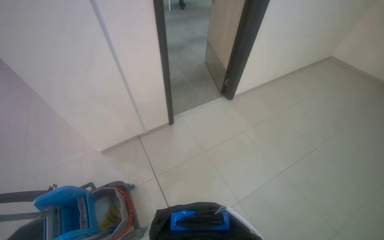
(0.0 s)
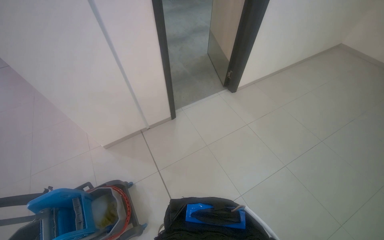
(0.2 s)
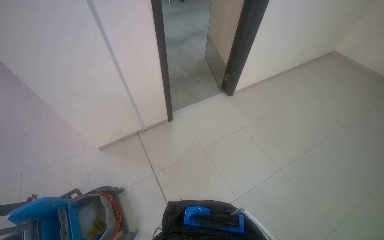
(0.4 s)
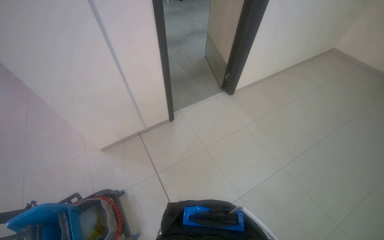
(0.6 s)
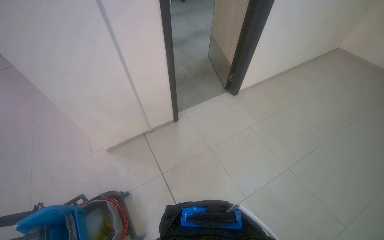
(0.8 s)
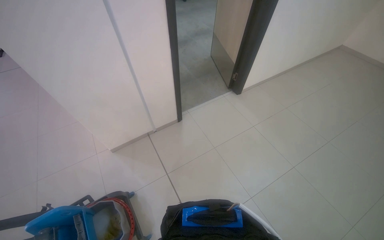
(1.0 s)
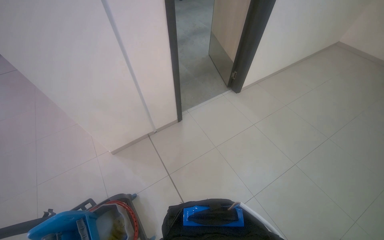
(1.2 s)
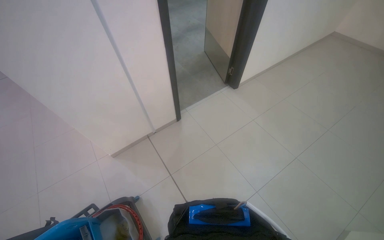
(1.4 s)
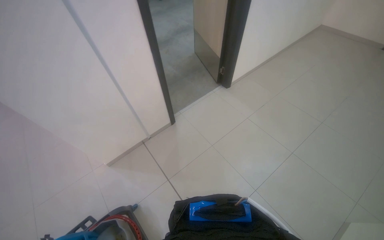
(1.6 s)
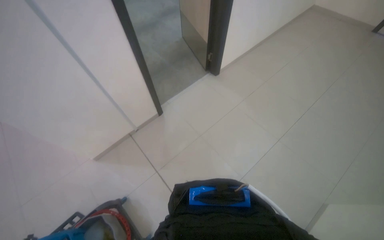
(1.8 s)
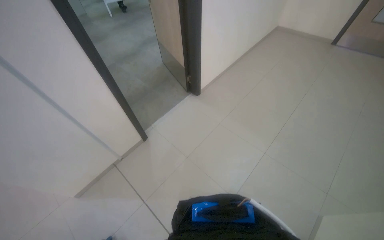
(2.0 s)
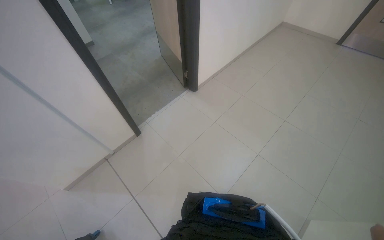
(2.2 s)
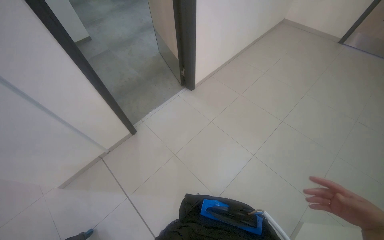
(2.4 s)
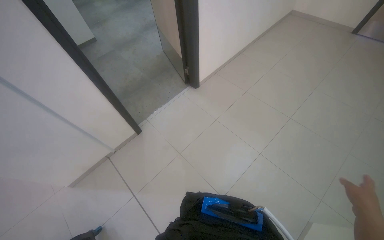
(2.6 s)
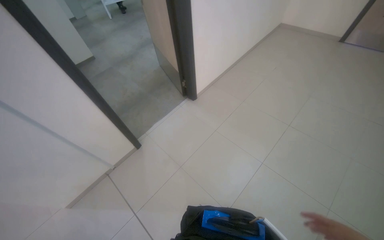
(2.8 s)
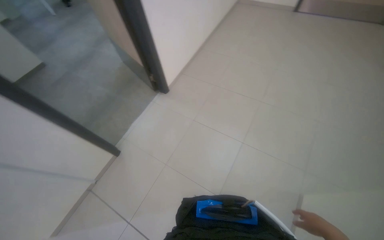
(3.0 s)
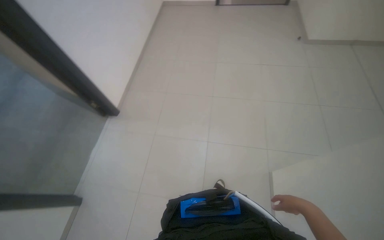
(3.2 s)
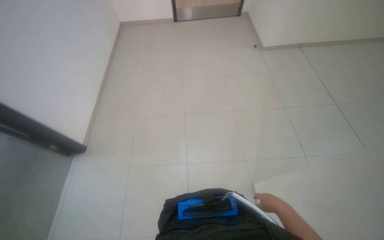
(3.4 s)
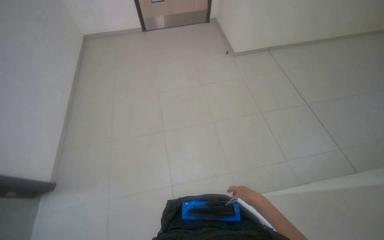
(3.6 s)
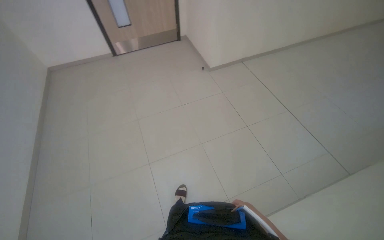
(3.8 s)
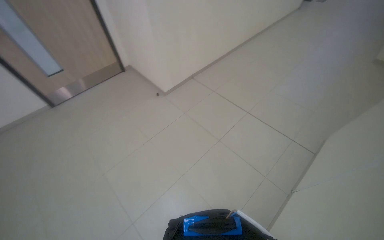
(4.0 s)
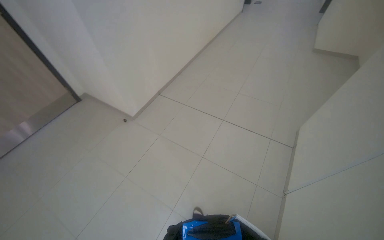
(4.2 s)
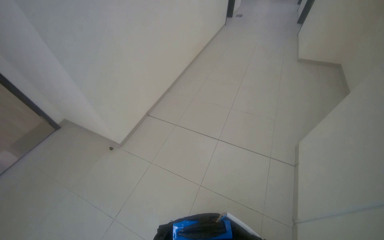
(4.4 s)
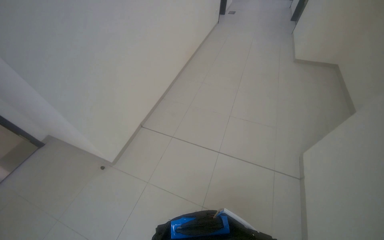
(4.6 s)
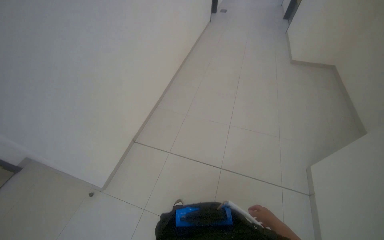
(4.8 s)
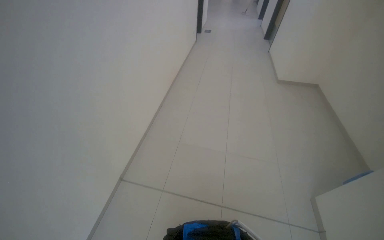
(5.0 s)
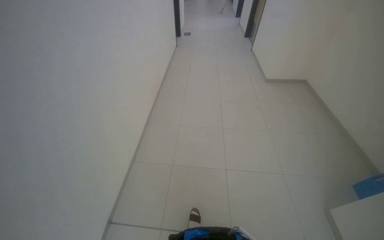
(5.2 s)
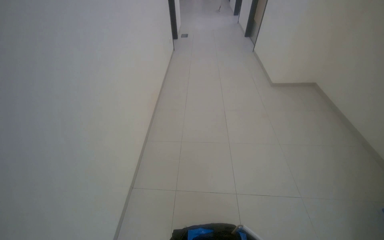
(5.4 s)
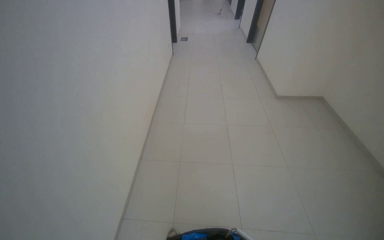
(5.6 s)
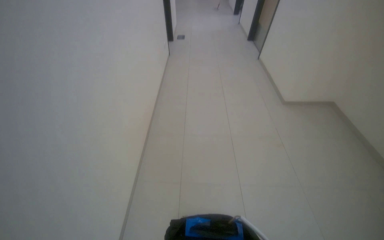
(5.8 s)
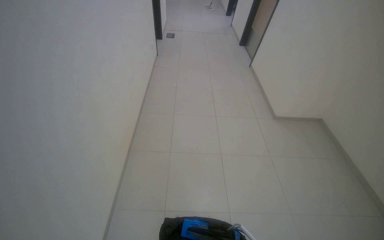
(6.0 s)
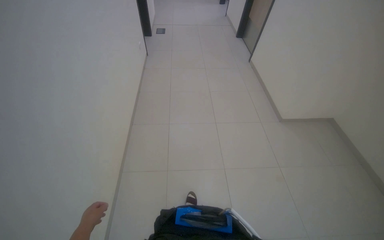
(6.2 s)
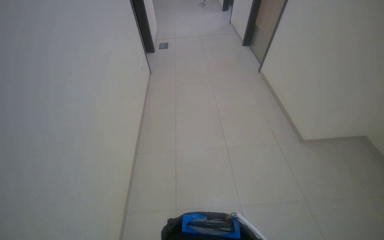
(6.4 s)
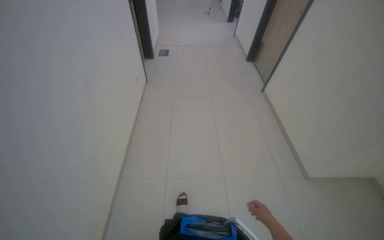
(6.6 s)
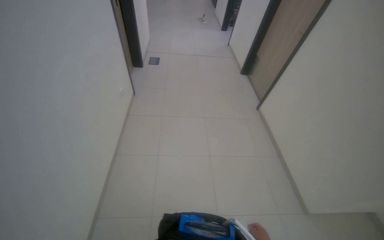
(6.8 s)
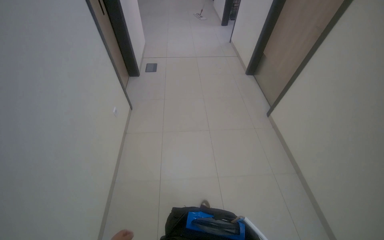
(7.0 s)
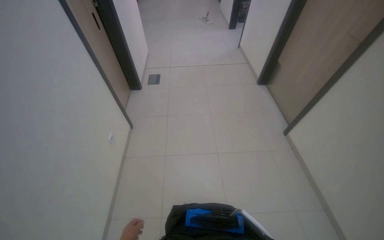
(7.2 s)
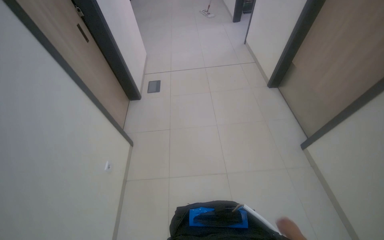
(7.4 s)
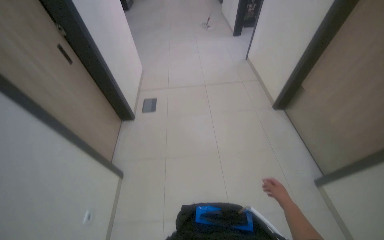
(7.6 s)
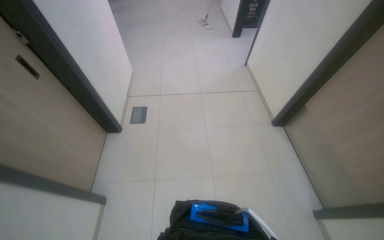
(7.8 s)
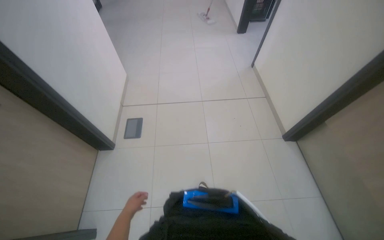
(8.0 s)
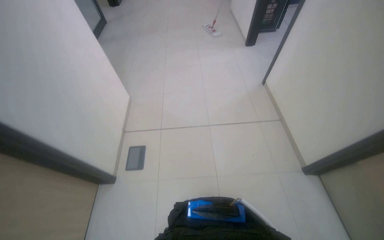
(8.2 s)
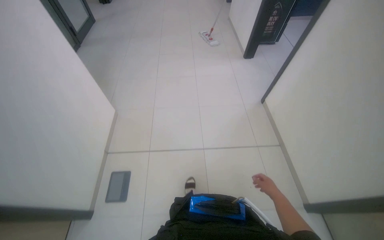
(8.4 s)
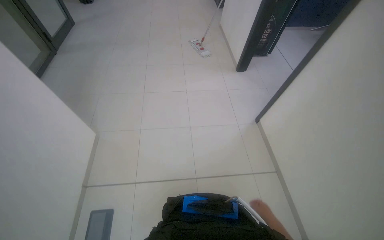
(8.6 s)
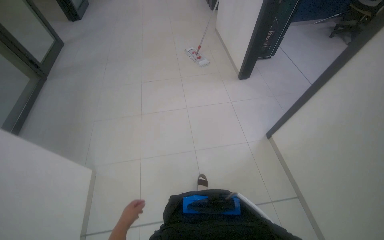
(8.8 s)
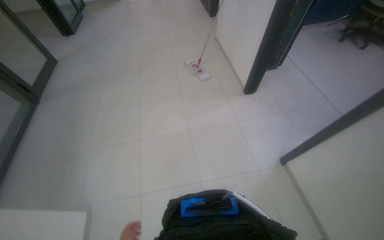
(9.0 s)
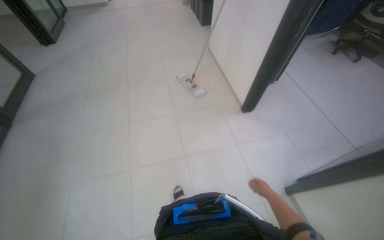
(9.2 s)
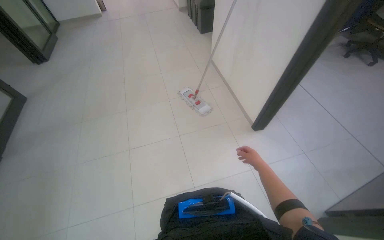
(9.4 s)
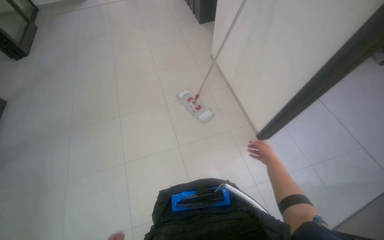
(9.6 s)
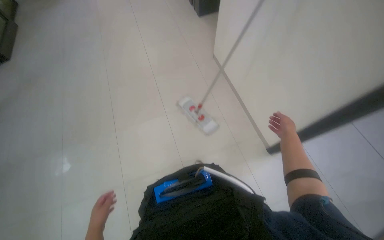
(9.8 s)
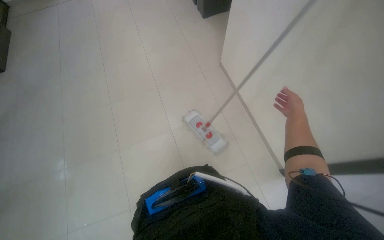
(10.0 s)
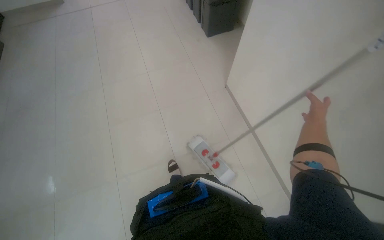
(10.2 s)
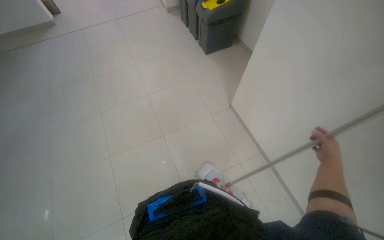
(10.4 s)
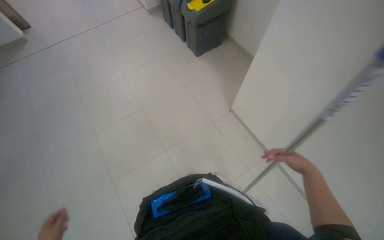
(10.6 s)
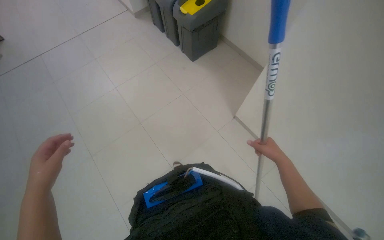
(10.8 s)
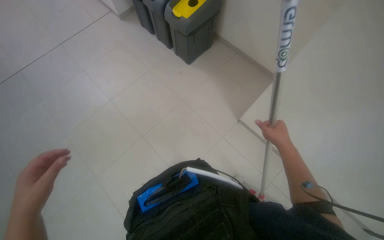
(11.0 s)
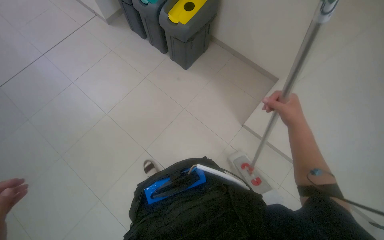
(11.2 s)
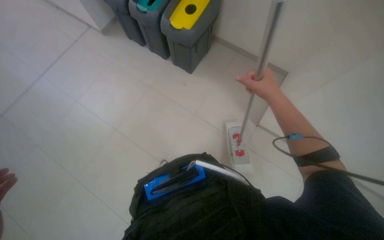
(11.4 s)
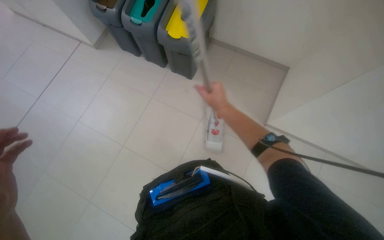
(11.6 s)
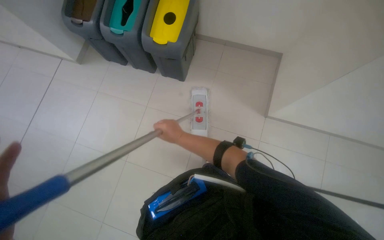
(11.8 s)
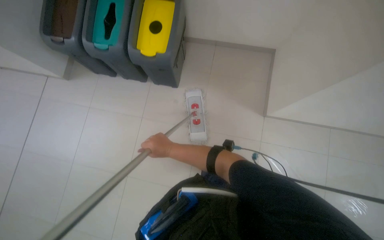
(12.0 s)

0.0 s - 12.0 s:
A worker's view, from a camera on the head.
Job: mopping floor.
The whole recording: Mopping the floor. The worker wrings the mop head, attaches the handle, and mops the floor.
1.6 s - 3.0 s: The head rotates about 25 degrees to the right.
3.0 s - 4.4 s: The camera is carried some 1 m. The head rotates about 85 degrees to the right. The wearer looks about 25 degrees further upward.
4.4 s - 6.0 s: The camera is carried roughly 1 m. The wearer looks roughly 25 degrees further to the right.
6.0 s - 7.6 s: The head travels roughly 2.5 m.
7.6 s - 9.0 s: The wearer moves about 2.5 m.
9.0 s - 10.4 s: The camera travels approximately 2 m.
10.4 s - 12.0 s: The camera is carried roughly 1 m. The head turns to the right by roughly 55 degrees.

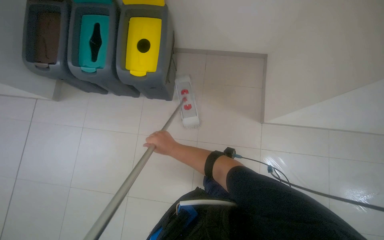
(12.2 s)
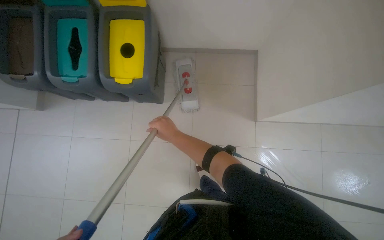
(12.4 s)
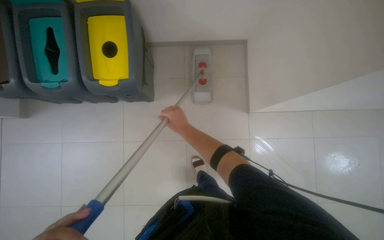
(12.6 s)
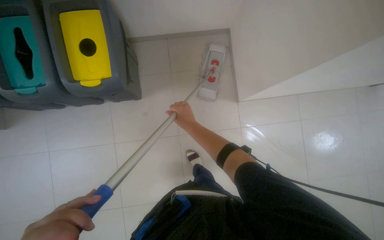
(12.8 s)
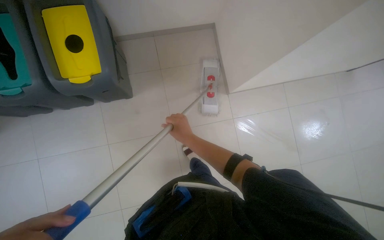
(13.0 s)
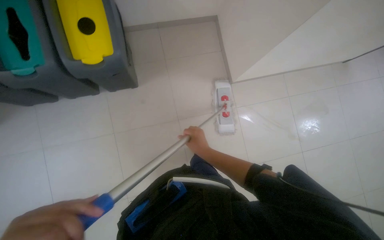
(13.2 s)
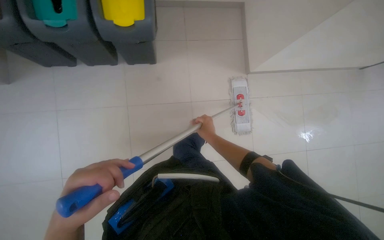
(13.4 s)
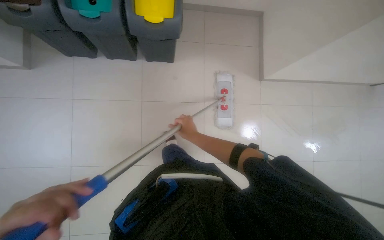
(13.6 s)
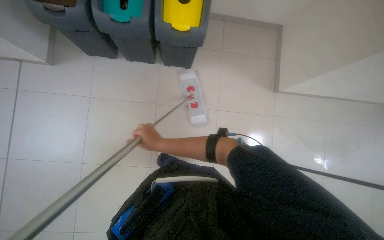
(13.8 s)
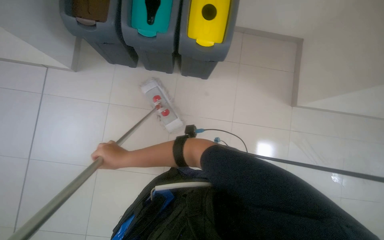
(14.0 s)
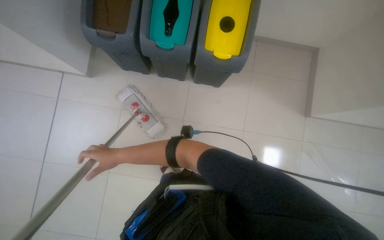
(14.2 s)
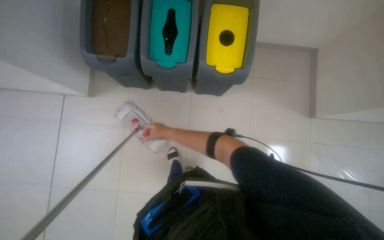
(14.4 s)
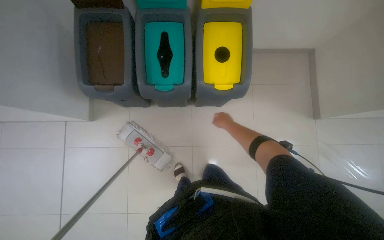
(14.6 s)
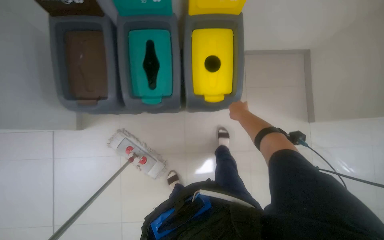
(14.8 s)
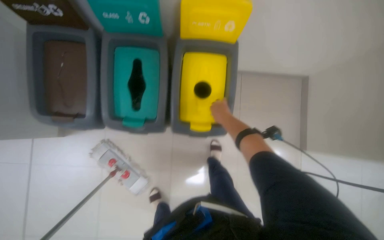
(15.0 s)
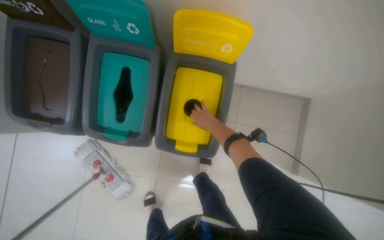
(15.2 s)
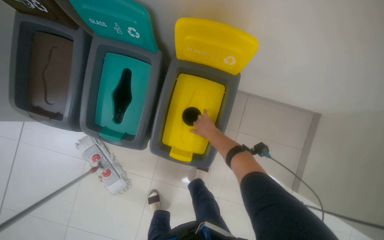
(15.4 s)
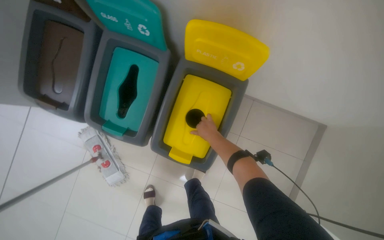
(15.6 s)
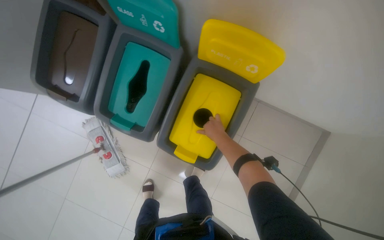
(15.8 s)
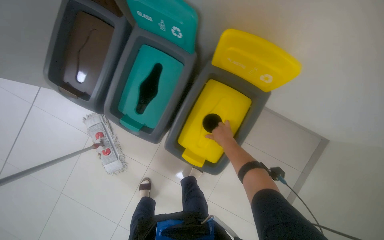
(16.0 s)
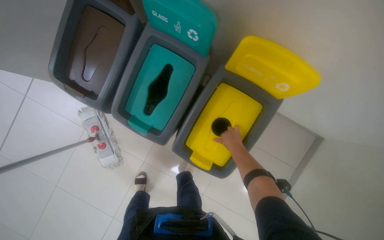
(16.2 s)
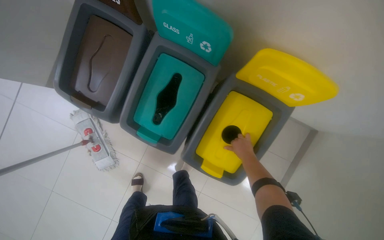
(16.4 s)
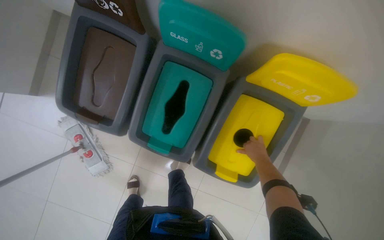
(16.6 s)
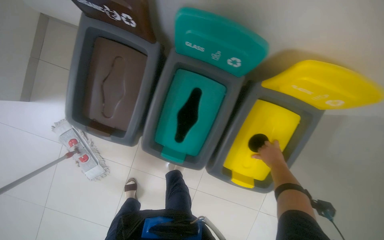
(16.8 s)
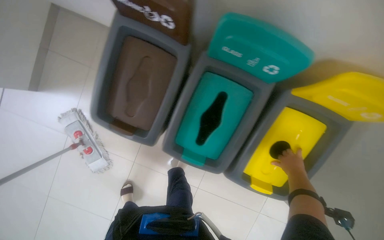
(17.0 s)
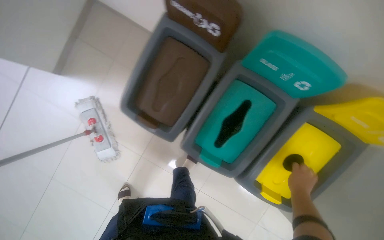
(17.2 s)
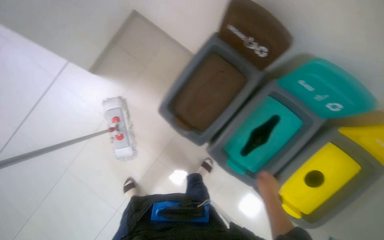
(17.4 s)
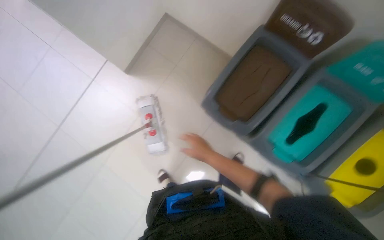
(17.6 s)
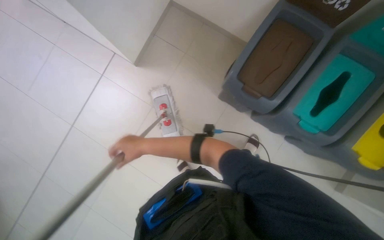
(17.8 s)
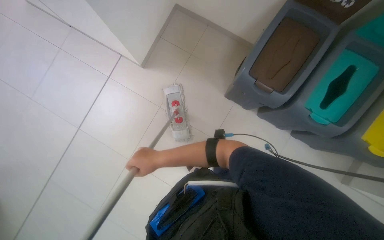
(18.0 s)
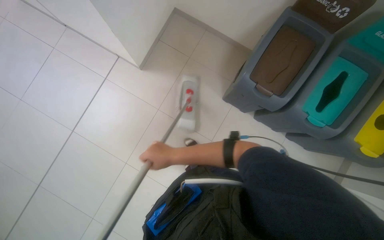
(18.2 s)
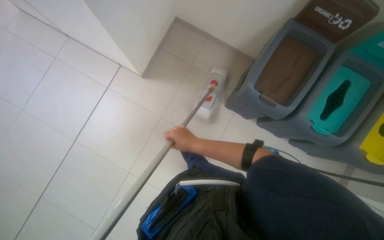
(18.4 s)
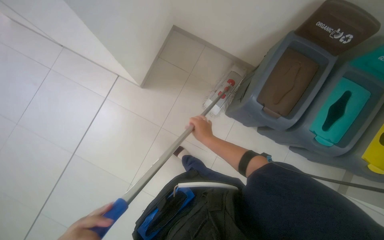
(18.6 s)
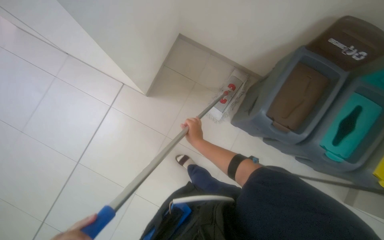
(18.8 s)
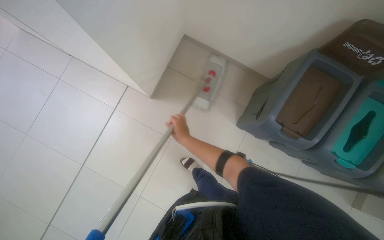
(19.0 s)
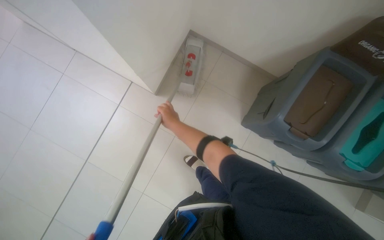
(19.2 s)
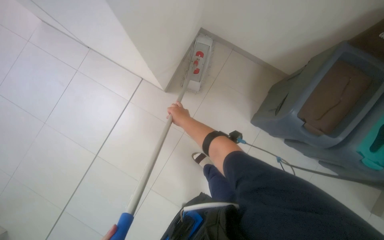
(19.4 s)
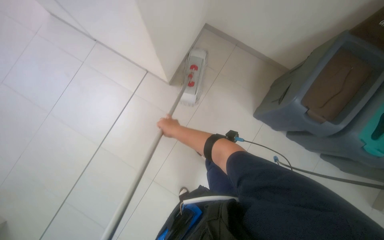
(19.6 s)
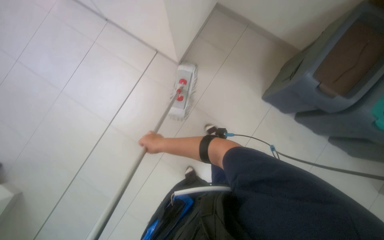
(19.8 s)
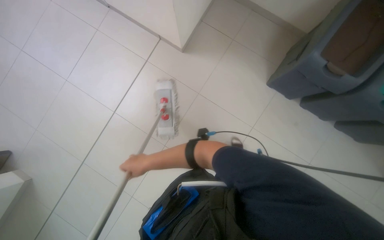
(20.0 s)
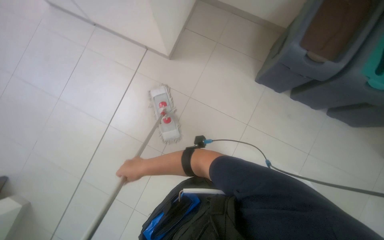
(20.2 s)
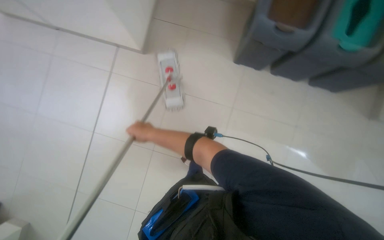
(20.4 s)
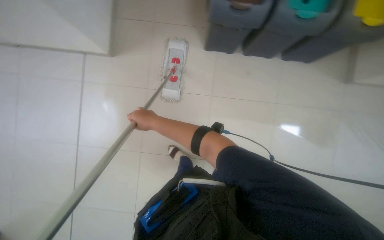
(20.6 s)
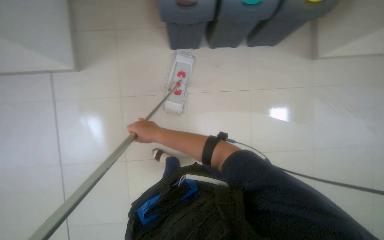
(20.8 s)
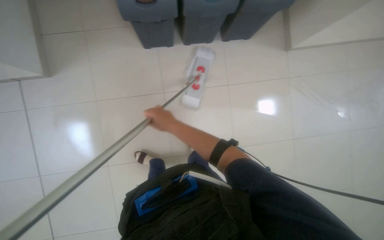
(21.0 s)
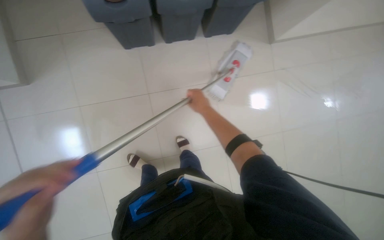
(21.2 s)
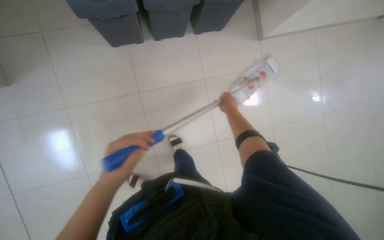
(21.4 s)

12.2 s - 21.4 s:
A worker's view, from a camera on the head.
Job: mopping floor.
The whole recording: Mopping the floor. The worker wrings the mop head, attaches the handle, and mops the floor.
12.2 s - 13.8 s: The wearer moves roughly 50 cm.
13.8 s - 15.2 s: The camera is carried roughly 80 cm.
15.2 s - 16.8 s: The head travels roughly 50 cm. The view tilts roughly 15 degrees downward.
16.8 s - 18.4 s: The head travels to the left, about 1 m.
